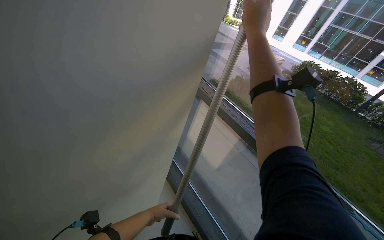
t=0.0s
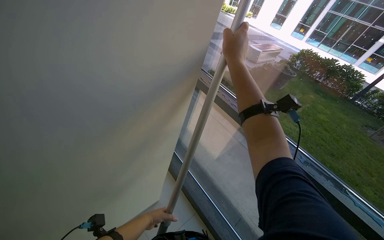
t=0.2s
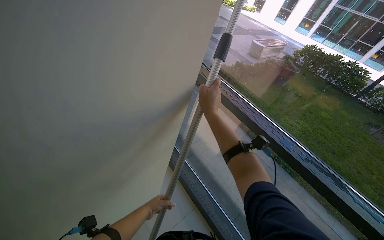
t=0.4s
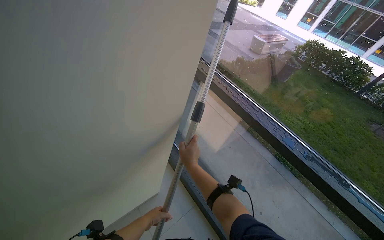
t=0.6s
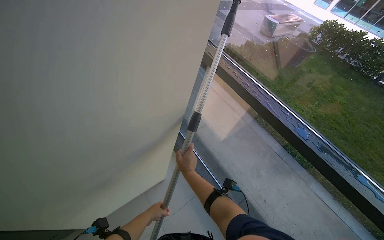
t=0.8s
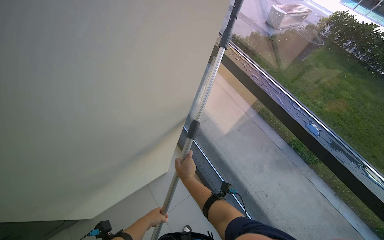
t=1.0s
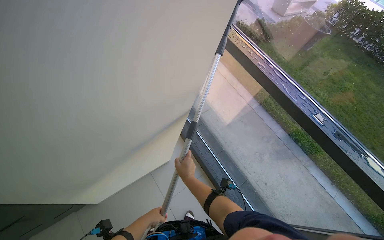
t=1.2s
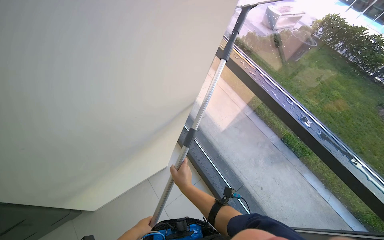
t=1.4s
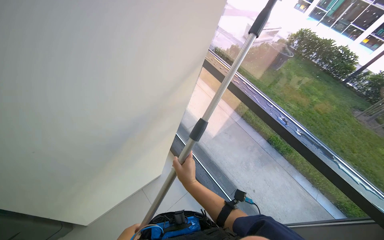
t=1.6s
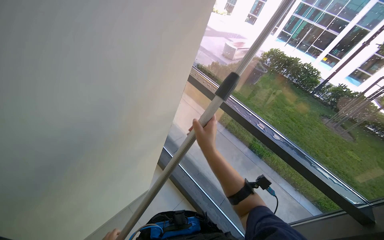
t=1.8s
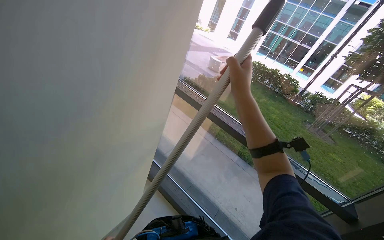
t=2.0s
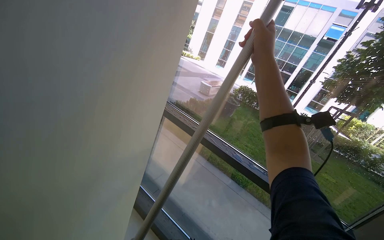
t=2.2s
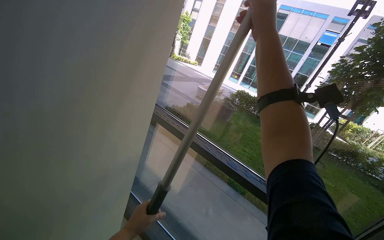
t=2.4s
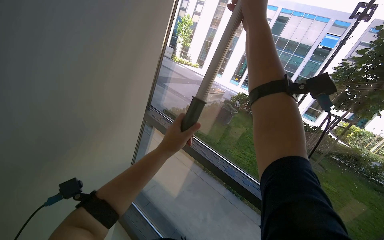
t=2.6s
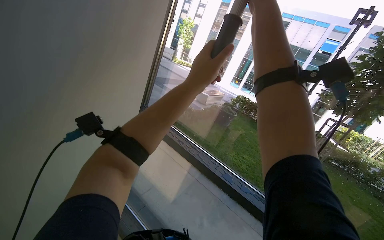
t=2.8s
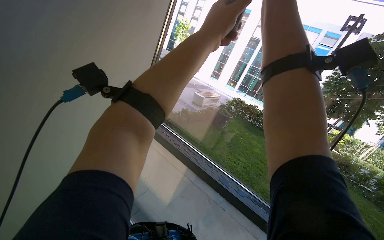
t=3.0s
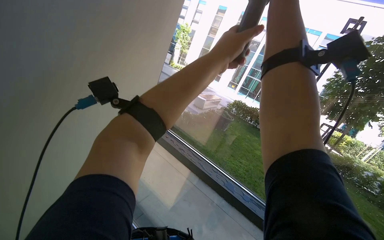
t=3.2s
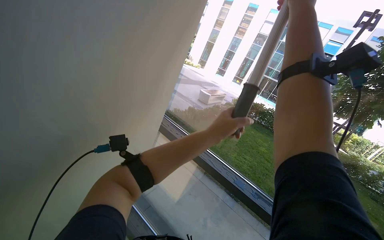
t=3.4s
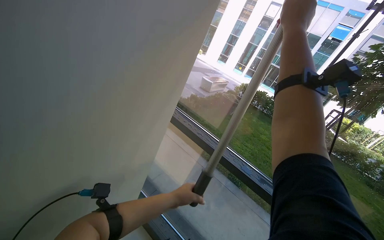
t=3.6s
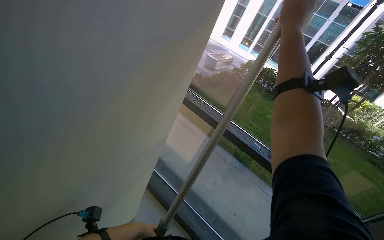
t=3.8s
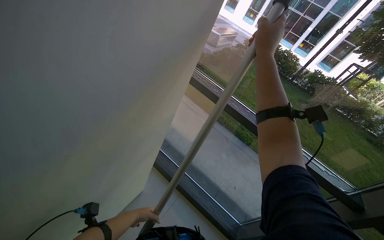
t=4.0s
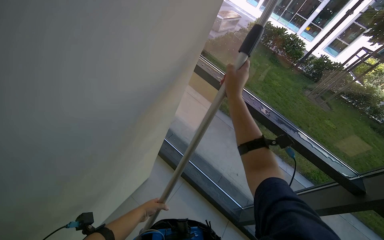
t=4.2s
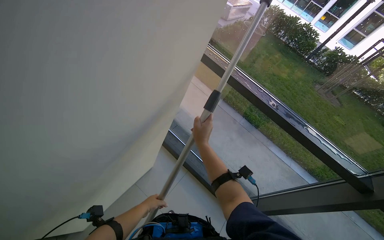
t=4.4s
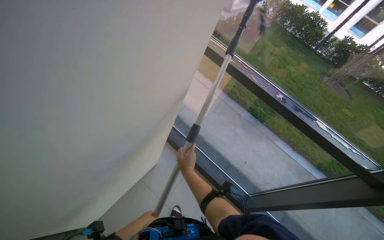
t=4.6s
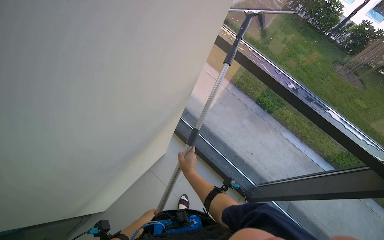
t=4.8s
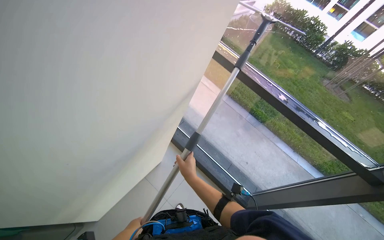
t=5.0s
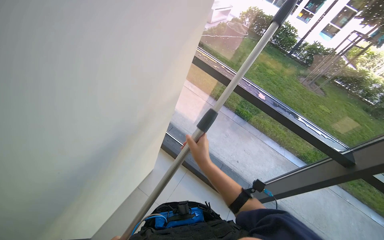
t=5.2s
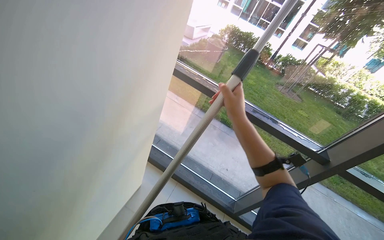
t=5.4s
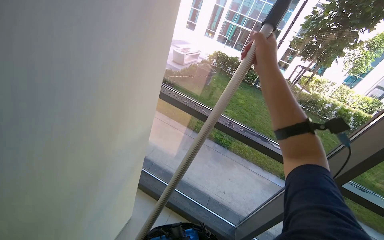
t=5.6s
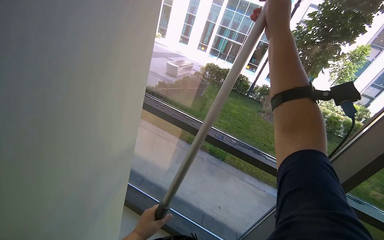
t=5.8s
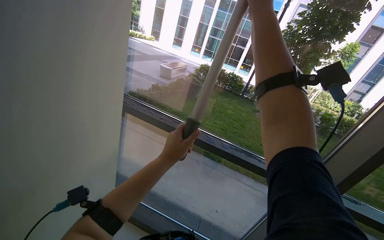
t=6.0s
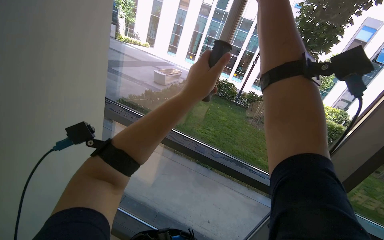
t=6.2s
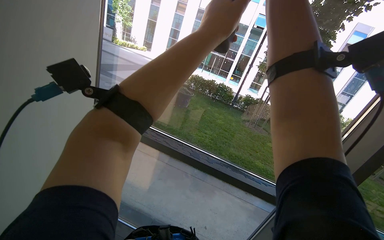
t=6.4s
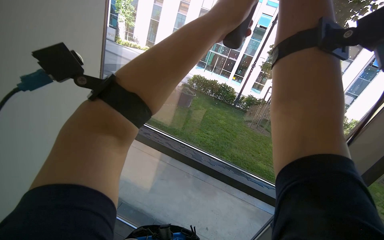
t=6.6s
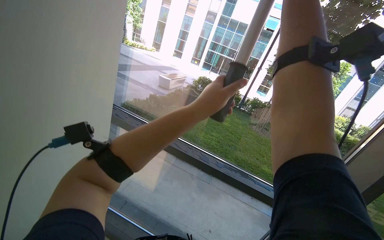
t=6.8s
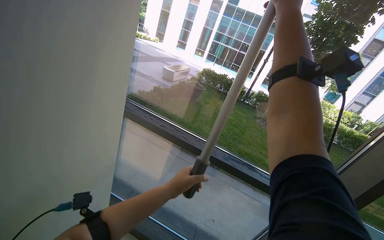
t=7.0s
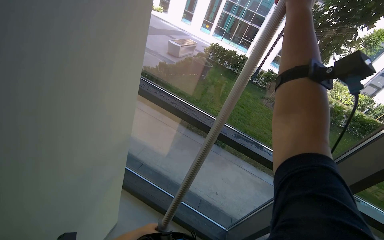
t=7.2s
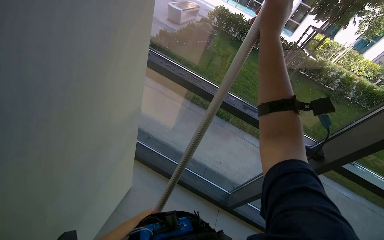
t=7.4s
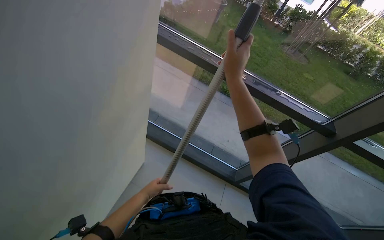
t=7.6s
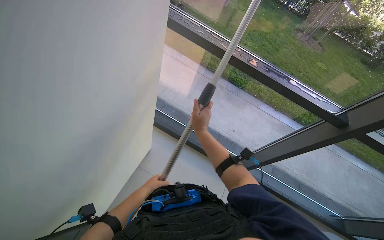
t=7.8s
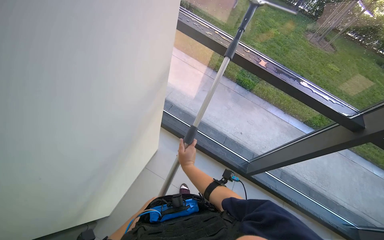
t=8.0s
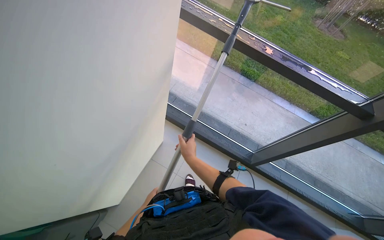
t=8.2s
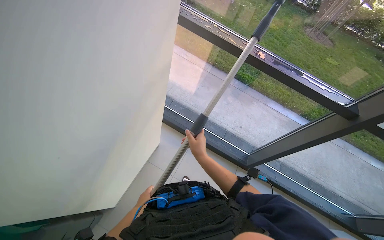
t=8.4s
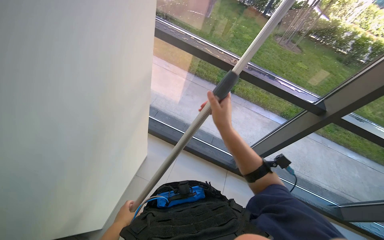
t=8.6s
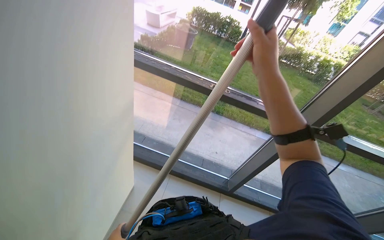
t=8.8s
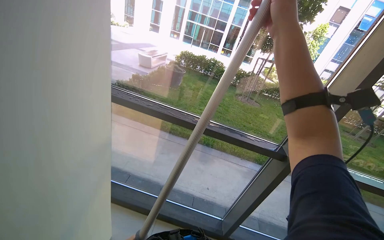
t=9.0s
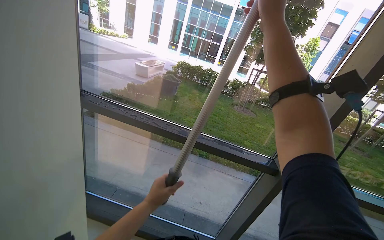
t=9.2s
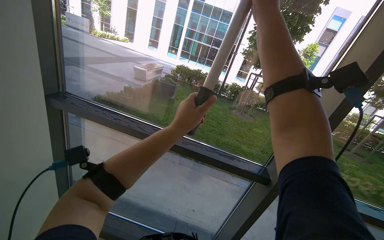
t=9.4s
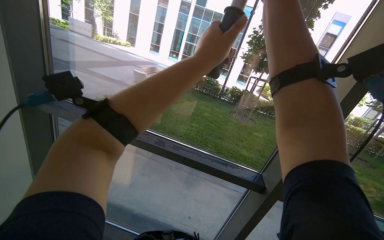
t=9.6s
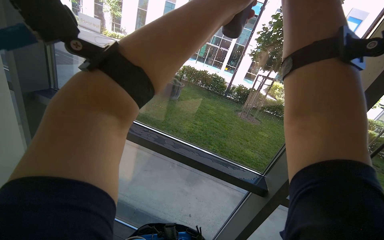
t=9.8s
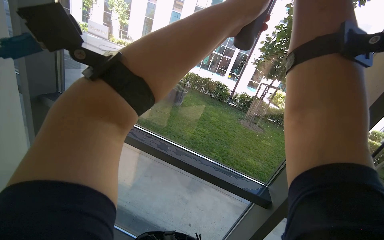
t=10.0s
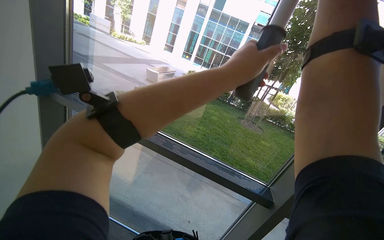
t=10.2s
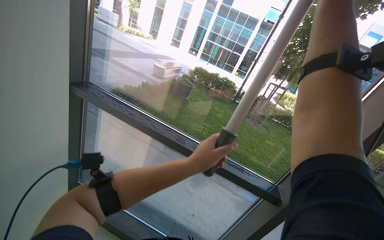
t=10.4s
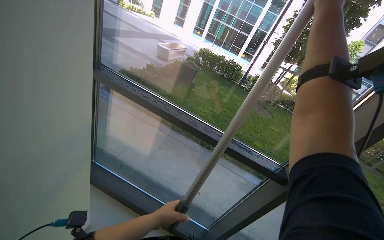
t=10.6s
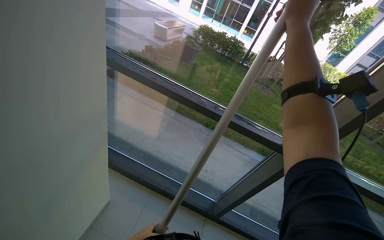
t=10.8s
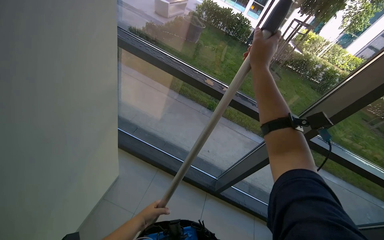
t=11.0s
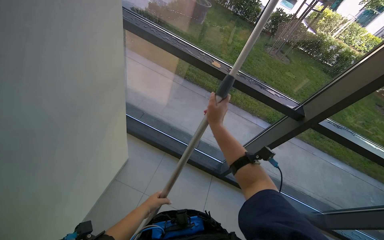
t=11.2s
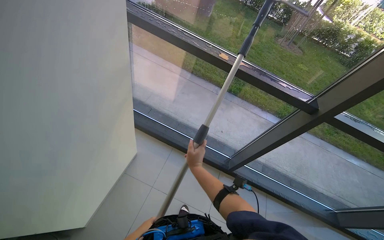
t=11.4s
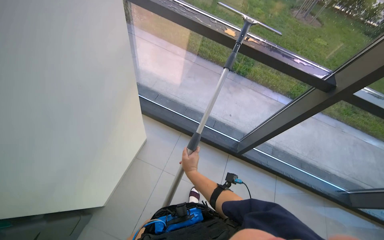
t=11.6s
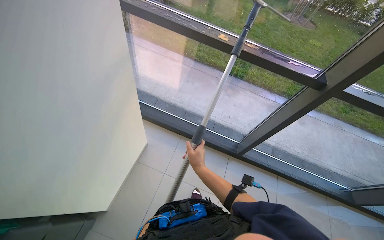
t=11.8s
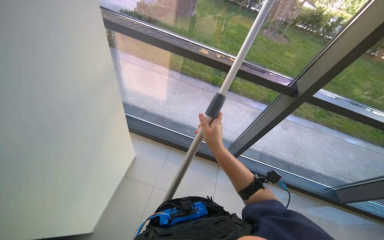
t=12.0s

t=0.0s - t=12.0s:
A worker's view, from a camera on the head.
Job: cleaning windows.
The whole recording: Cleaning building windows. The worker cleans large building windows using a pole with a squeegee and wipes the window frames with a cloth.
t=1.6s - t=3.0s: The view tilts roughly 20 degrees upward. The right hand heads up the picture and to the right, covering roughly 70 cm.
t=3.0s - t=4.4s: The camera pitches downward, by about 30 degrees. The right hand is displaced to the left, down the picture and farther from the camera by some 60 cm. Meanwhile the left hand heads down the picture and to the left, covering some 80 cm.
t=4.4s - t=6.0s: The head rotates some 20 degrees to the right. The view tips upward by roughly 20 degrees. The right hand heads to the right, up the picture and nearer to the camera, covering about 60 cm.
t=6.0s - t=7.6s: The view tilts roughly 25 degrees downward.
t=7.6s - t=9.0s: The camera pitches upward, by about 20 degrees.
t=9.0s - t=10.4s: The right hand heads to the right, covering roughly 20 cm.
t=10.4s - t=12.0s: The view tilts some 25 degrees downward.

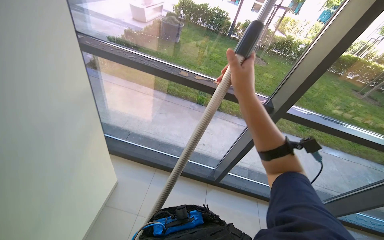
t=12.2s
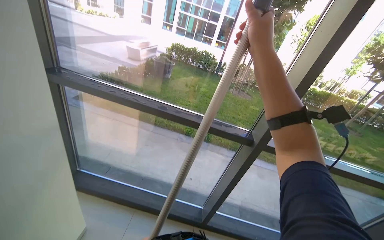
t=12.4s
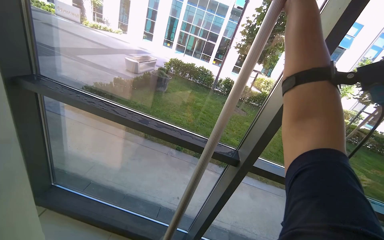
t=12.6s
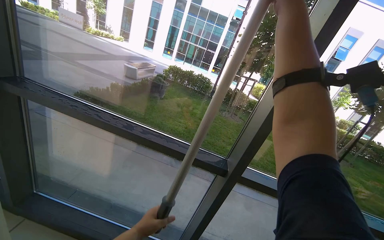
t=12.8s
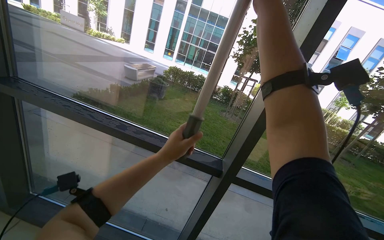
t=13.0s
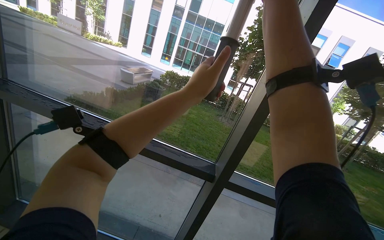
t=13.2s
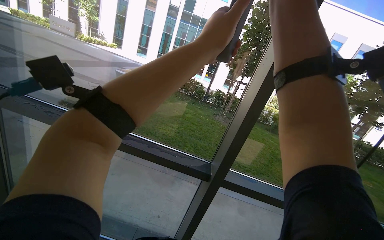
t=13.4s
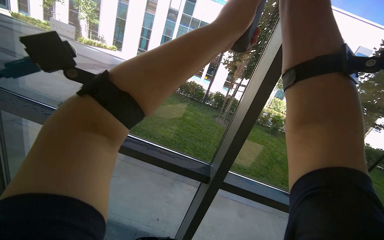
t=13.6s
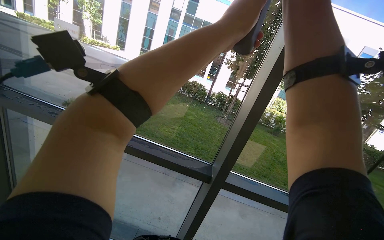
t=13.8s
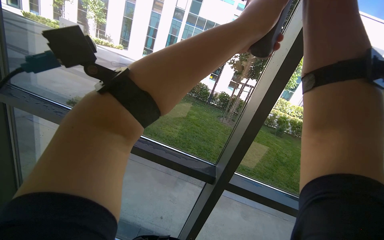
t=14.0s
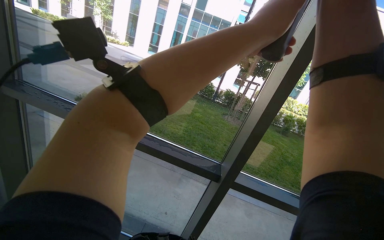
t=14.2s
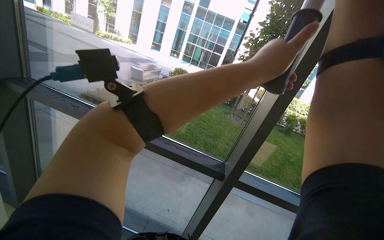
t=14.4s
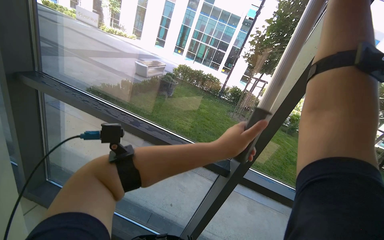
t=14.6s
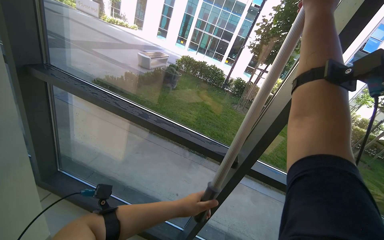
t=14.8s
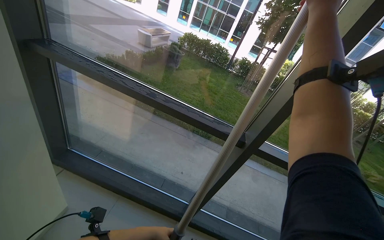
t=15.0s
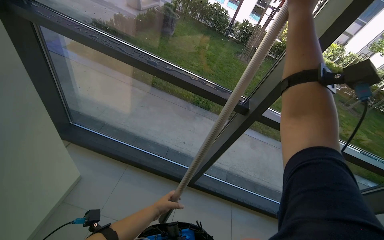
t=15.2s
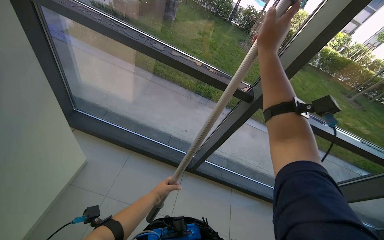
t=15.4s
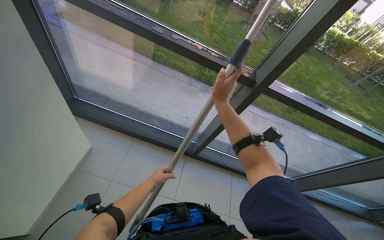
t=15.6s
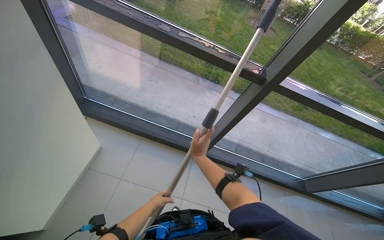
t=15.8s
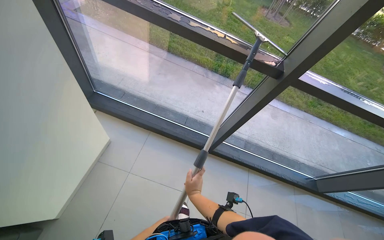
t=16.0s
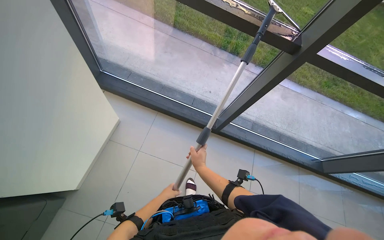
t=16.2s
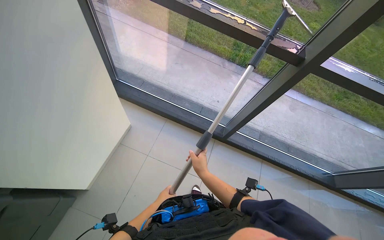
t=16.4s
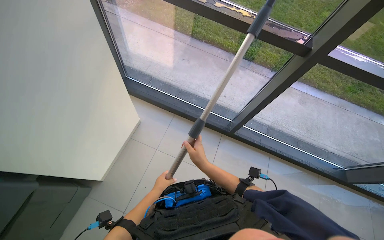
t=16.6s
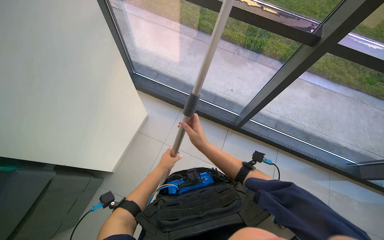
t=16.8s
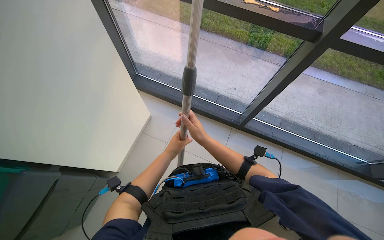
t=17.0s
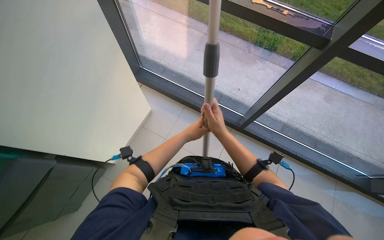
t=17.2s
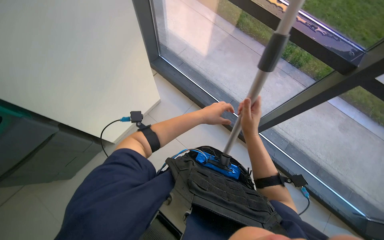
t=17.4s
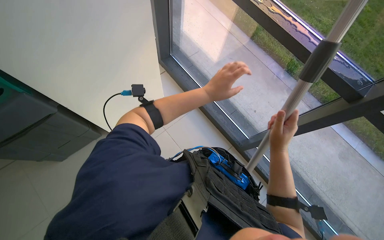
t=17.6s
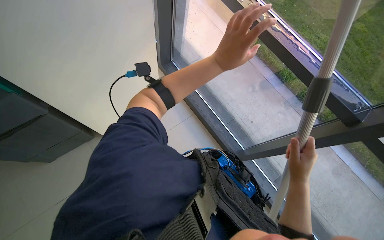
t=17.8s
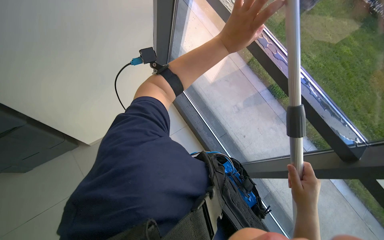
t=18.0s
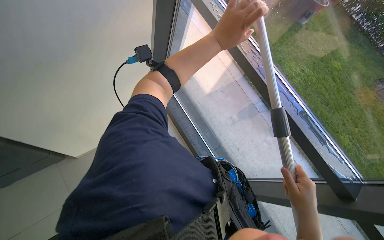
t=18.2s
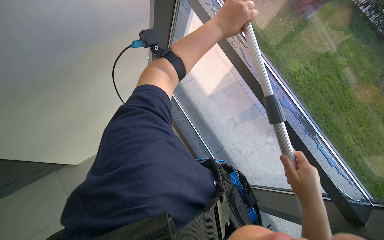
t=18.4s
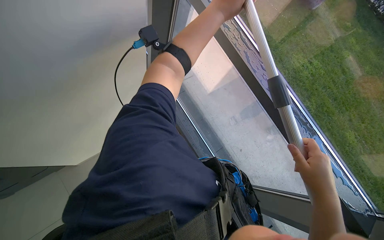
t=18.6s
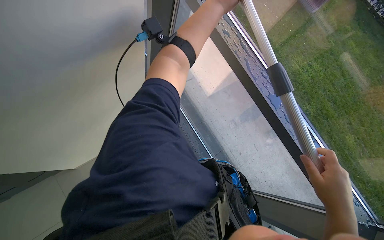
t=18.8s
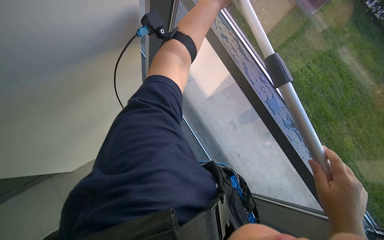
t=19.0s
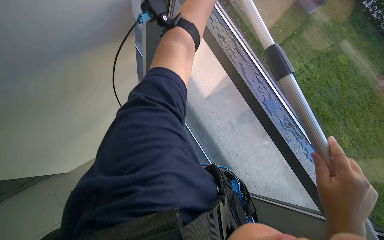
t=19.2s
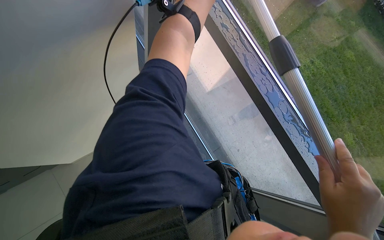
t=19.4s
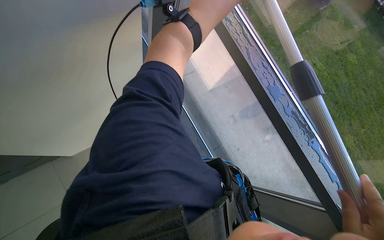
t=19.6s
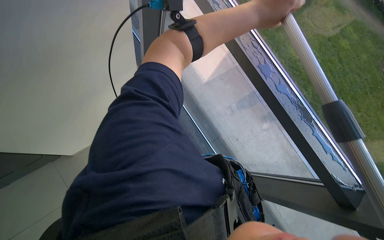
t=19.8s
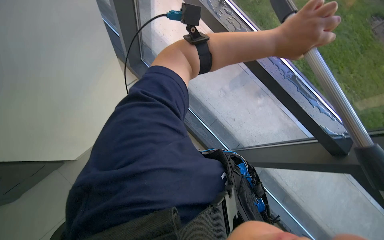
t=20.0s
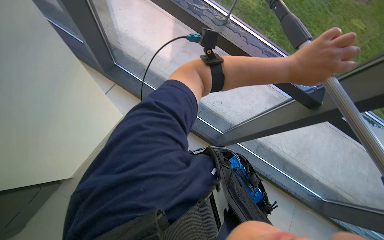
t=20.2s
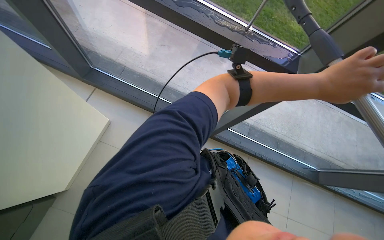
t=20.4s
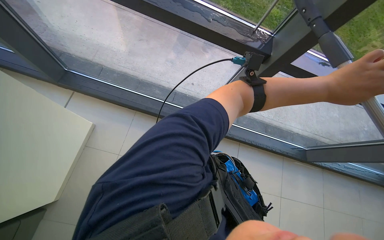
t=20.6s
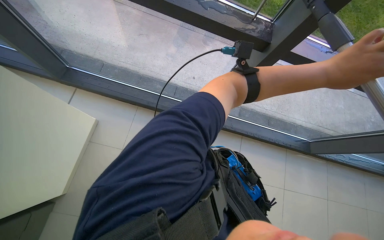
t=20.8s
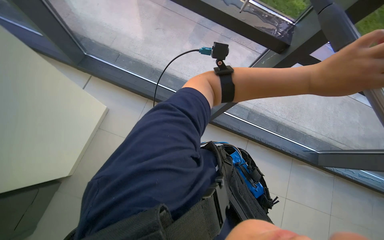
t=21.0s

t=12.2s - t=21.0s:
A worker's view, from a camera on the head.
Job: cleaning windows.
The whole recording: Cleaning building windows. The worker cleans large building windows using a pole with a squeegee and wipes the window frames with a cloth.
t=12.2s - t=13.6s: The wearer looks roughly 25 degrees further upward. The right hand shifts about 50 cm to the right and up the picture.
t=13.6s - t=15.2s: The view tips downward by roughly 25 degrees. The left hand goes approximately 80 cm down the picture and to the left.
t=15.2s - t=16.6s: The view tilts roughly 15 degrees downward. The right hand heads down the picture and to the left, covering roughly 70 cm.
t=16.6s - t=18.0s: Everything in view rotates some 35 degrees clockwise.
